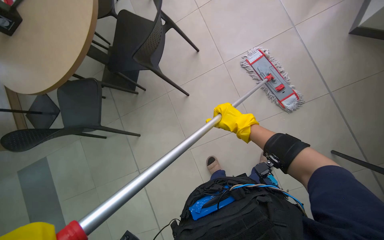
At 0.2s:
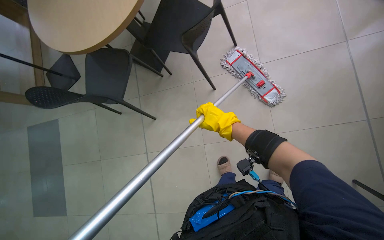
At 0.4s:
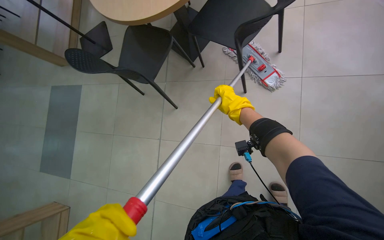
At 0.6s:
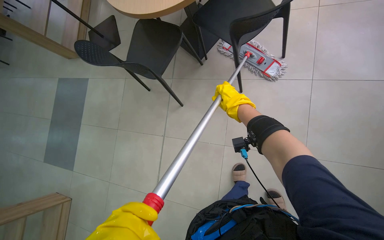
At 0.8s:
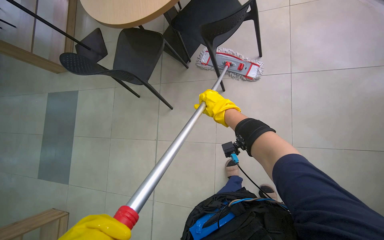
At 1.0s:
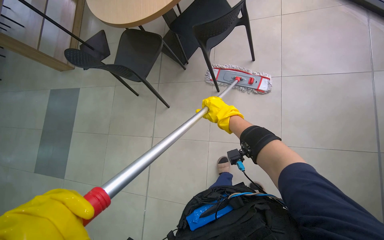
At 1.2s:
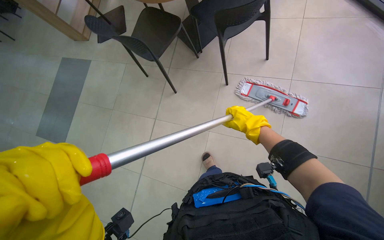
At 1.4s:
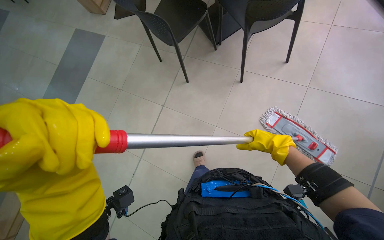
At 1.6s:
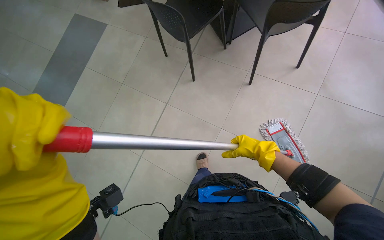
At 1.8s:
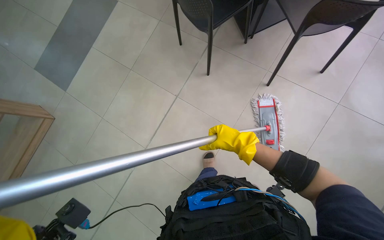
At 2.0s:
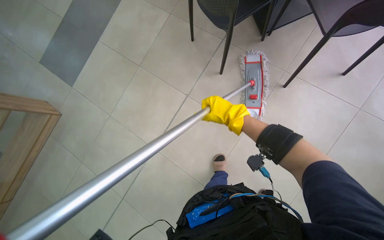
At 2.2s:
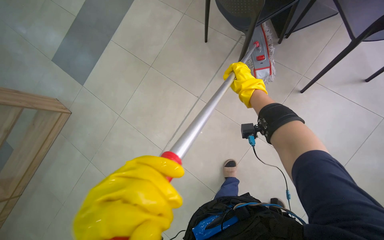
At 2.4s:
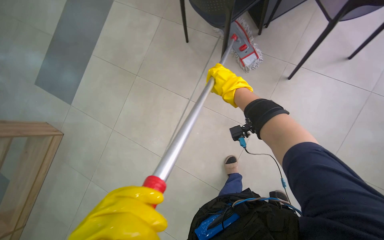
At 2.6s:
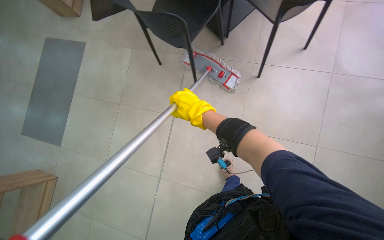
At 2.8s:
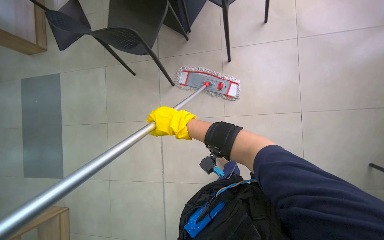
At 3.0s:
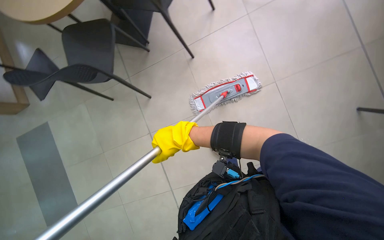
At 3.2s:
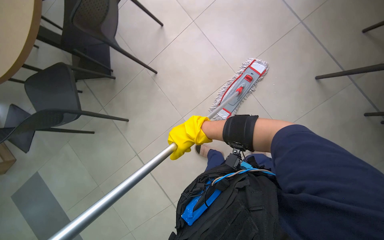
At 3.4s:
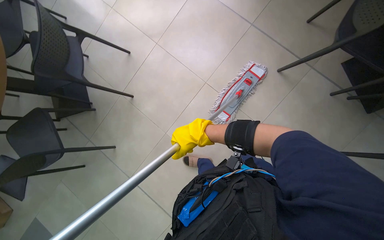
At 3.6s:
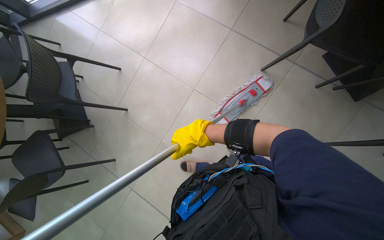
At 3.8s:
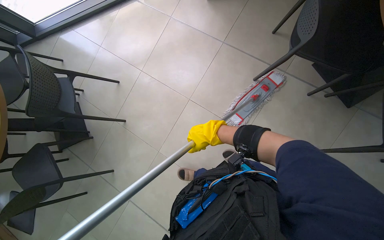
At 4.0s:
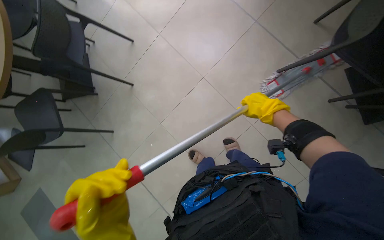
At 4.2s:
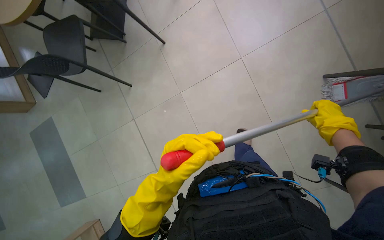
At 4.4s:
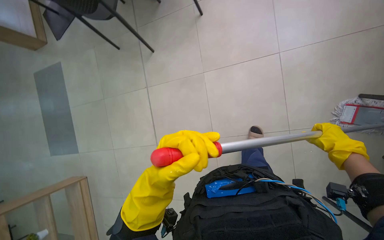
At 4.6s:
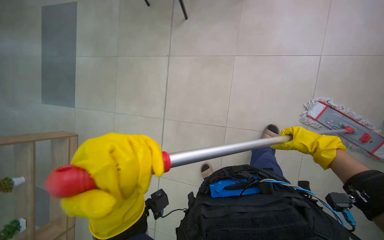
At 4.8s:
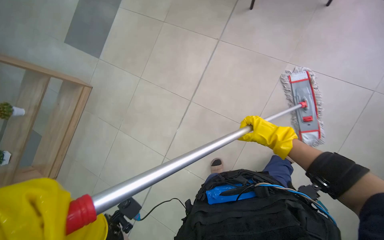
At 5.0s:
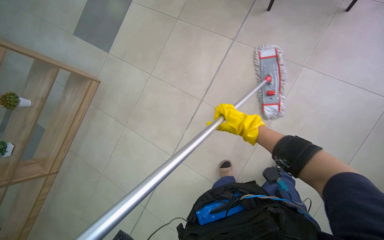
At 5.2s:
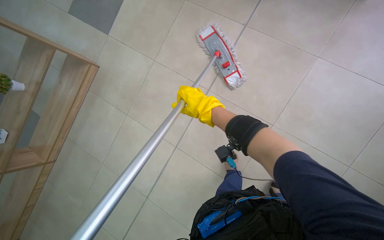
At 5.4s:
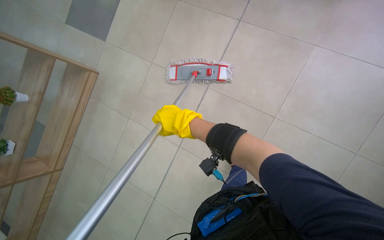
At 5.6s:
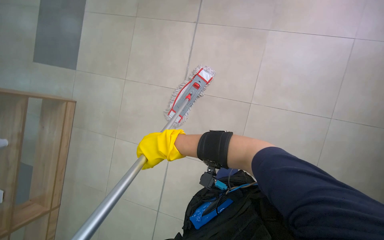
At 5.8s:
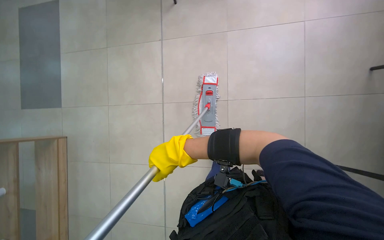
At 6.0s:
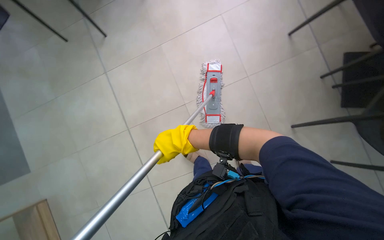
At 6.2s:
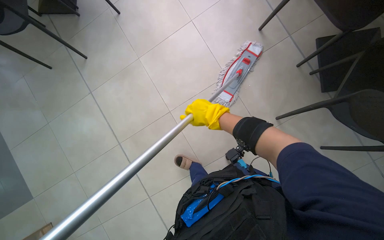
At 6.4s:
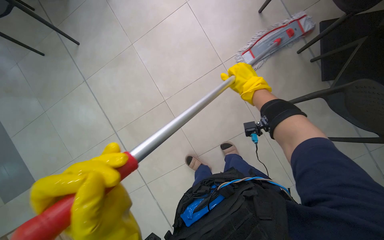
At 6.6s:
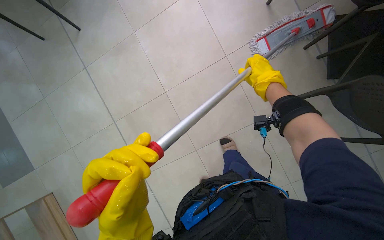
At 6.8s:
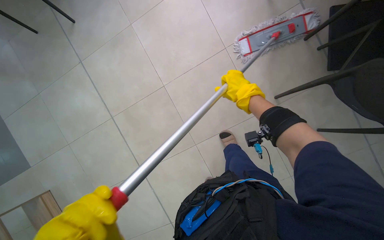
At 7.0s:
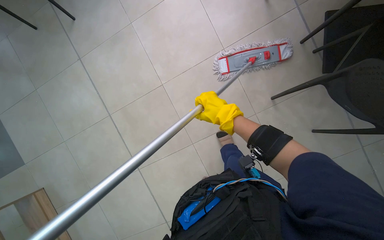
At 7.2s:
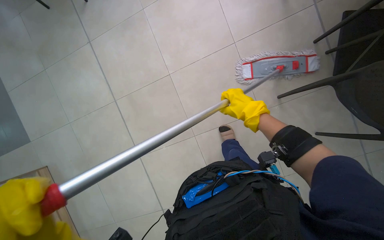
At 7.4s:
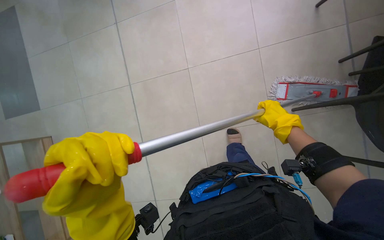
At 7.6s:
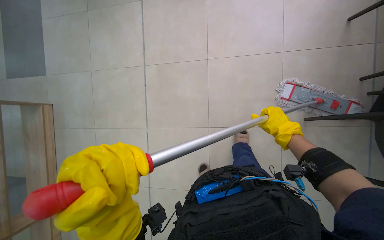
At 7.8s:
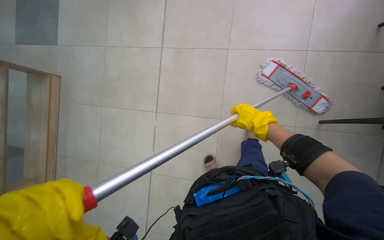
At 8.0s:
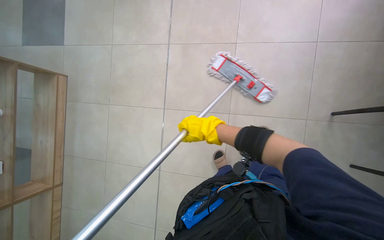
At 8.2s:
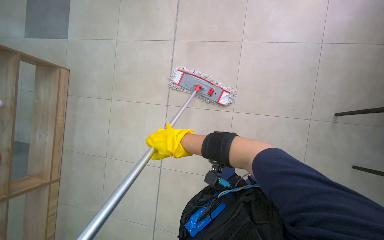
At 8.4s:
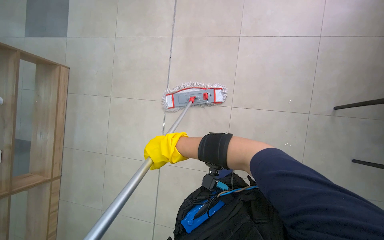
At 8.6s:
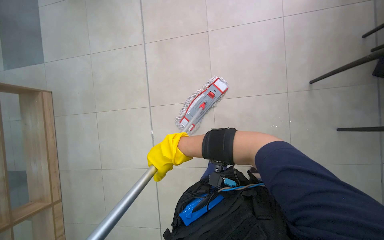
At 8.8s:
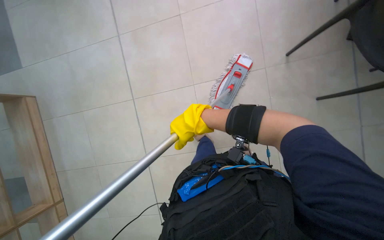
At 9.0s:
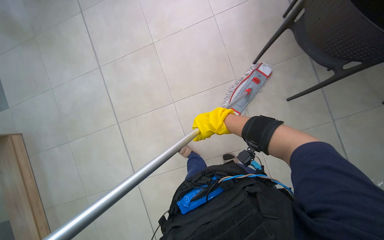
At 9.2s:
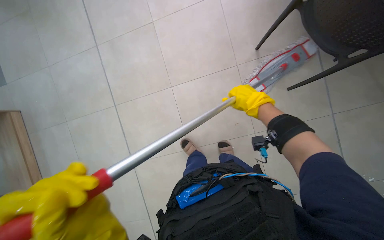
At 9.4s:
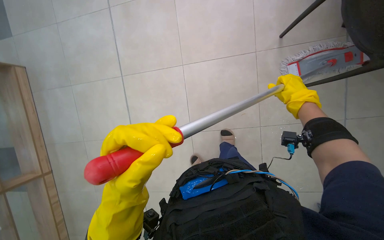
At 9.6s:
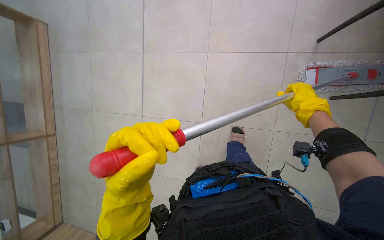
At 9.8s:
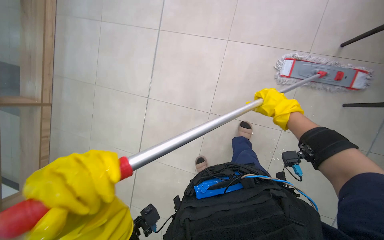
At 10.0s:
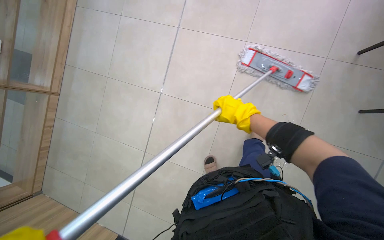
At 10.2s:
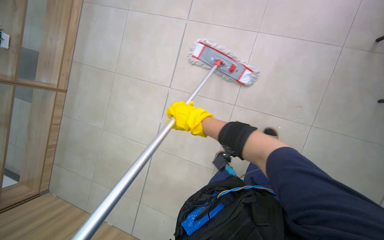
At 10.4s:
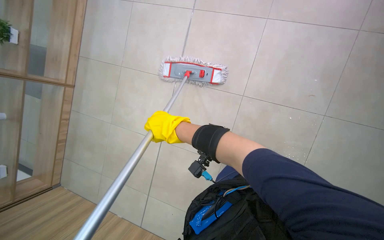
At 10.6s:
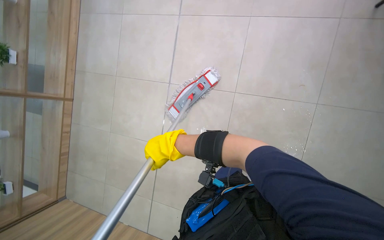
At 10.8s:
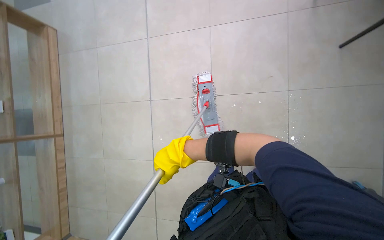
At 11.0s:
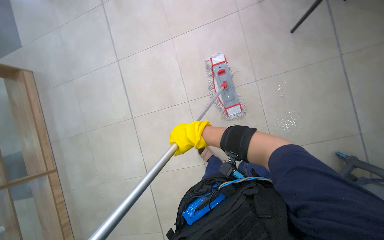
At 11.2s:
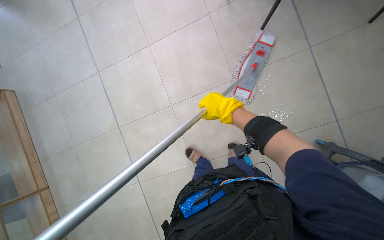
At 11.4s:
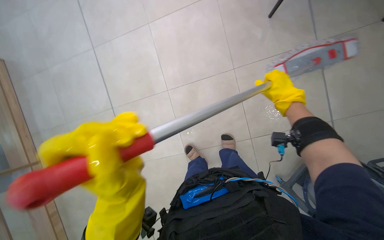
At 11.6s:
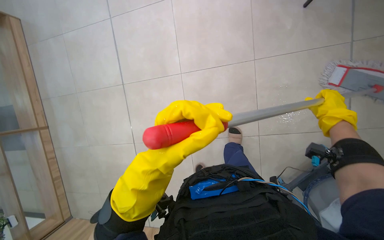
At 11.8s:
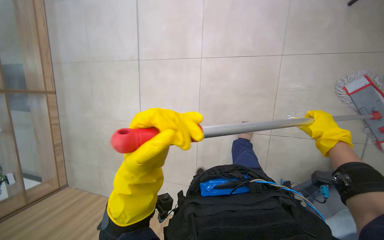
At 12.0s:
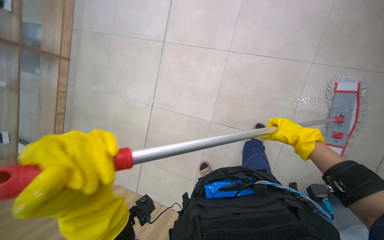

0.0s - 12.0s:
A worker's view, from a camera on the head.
Job: mopping floor.
The whole recording: Mopping cafeteria floor. The worker mops the cafeteria floor with a mop and bucket.
0.0s - 1.6s: The scene rotates clockwise by approximately 50 degrees. The right hand heads nearer to the camera, covering roughly 10 cm.
1.6s - 3.0s: The scene rotates counterclockwise by approximately 45 degrees.
6.0s - 7.6s: The camera is carried roughly 2.5 m. The view tips downward by about 15 degrees. The scene turns some 25 degrees clockwise in the picture.
9.0s - 10.4s: The camera pitches downward, by about 15 degrees.

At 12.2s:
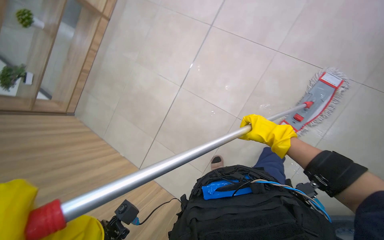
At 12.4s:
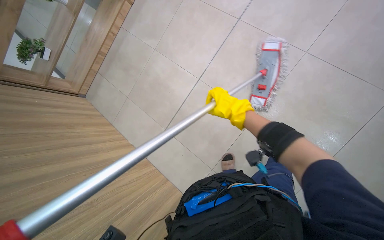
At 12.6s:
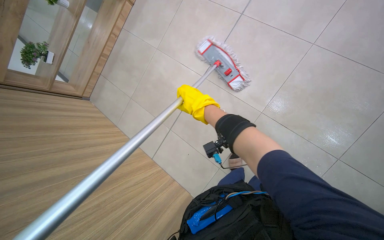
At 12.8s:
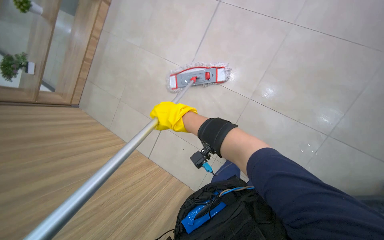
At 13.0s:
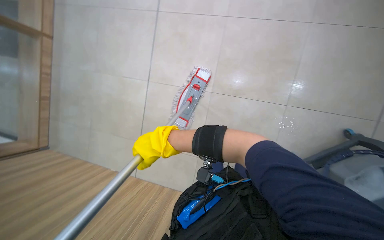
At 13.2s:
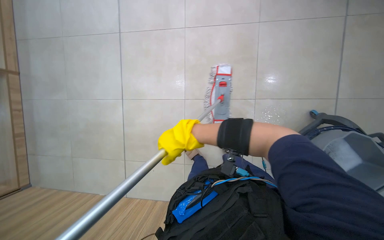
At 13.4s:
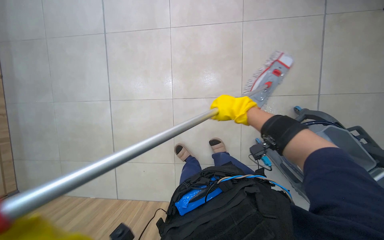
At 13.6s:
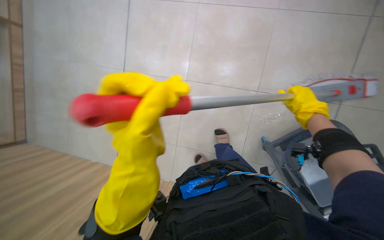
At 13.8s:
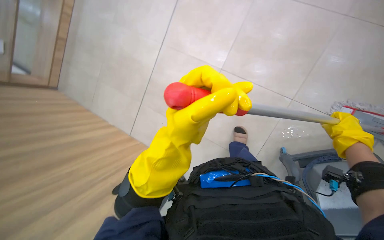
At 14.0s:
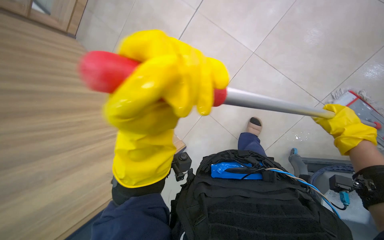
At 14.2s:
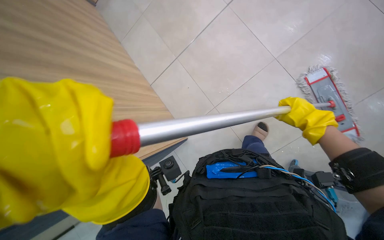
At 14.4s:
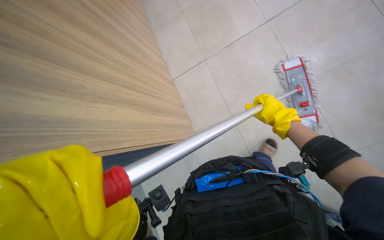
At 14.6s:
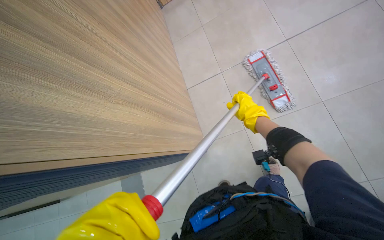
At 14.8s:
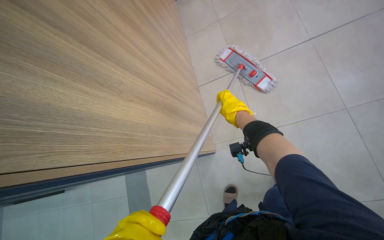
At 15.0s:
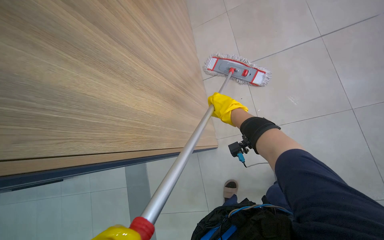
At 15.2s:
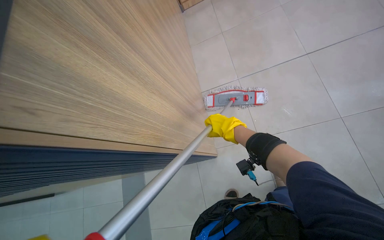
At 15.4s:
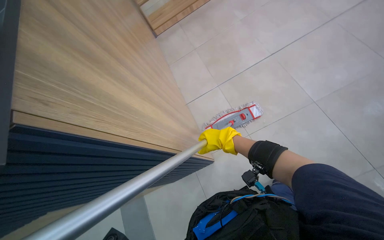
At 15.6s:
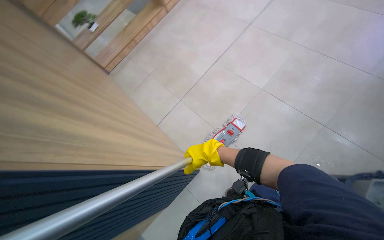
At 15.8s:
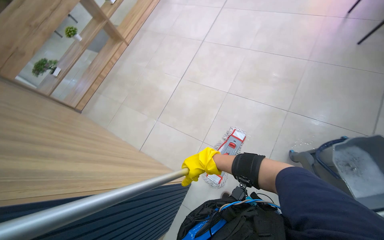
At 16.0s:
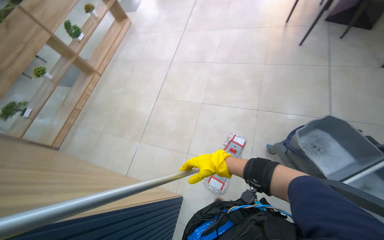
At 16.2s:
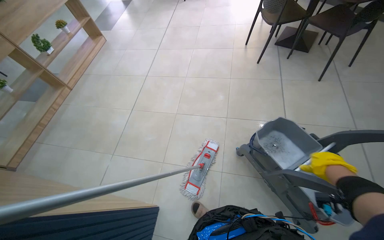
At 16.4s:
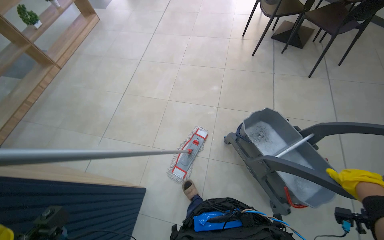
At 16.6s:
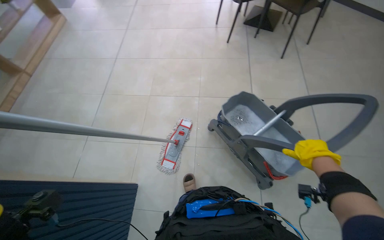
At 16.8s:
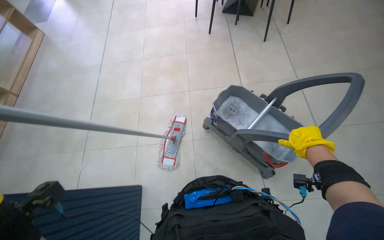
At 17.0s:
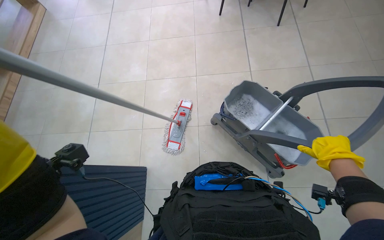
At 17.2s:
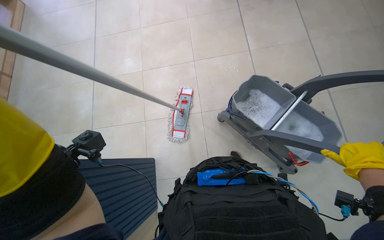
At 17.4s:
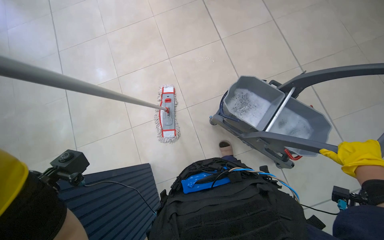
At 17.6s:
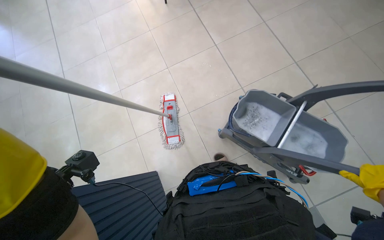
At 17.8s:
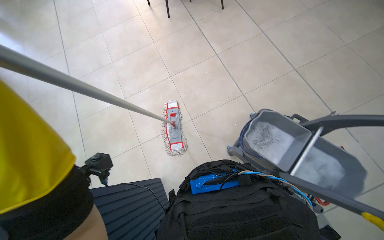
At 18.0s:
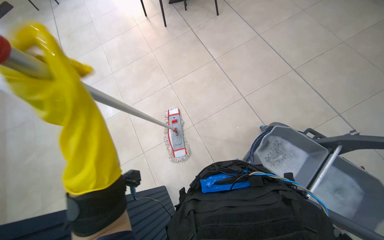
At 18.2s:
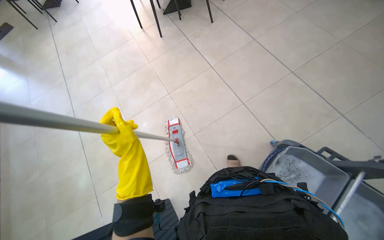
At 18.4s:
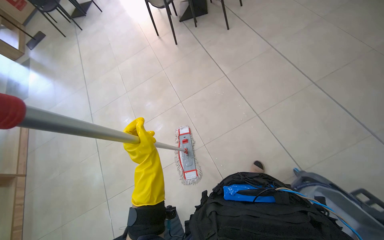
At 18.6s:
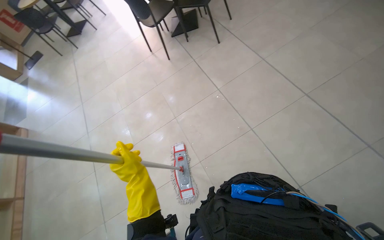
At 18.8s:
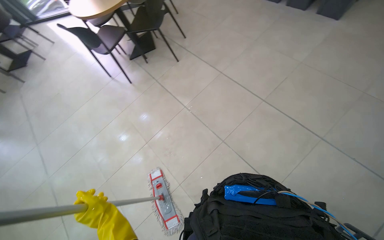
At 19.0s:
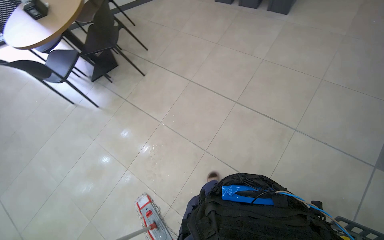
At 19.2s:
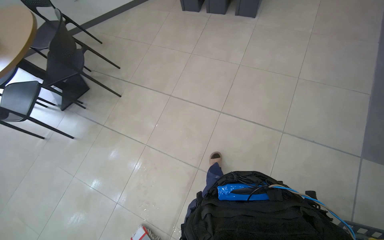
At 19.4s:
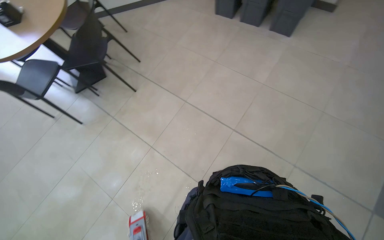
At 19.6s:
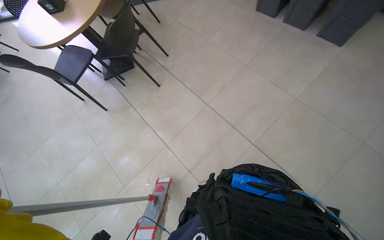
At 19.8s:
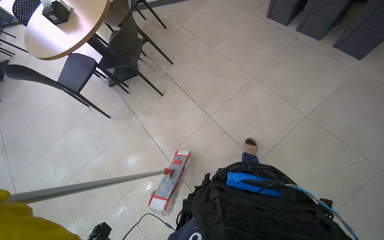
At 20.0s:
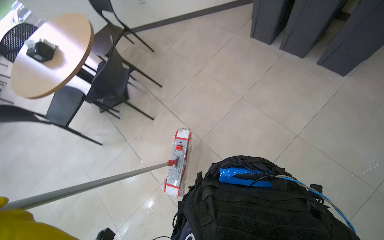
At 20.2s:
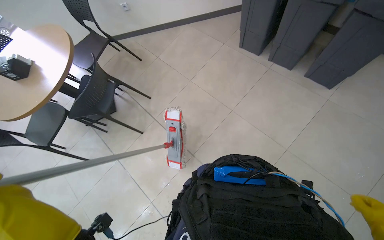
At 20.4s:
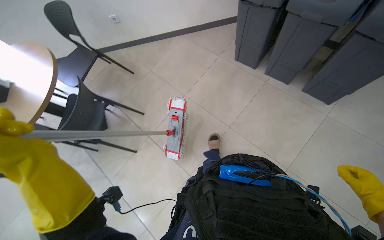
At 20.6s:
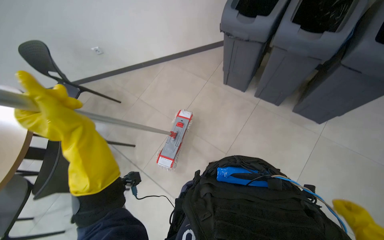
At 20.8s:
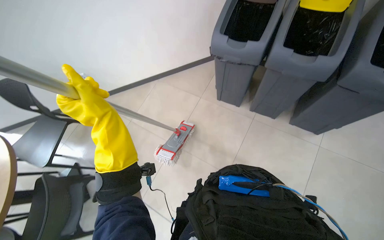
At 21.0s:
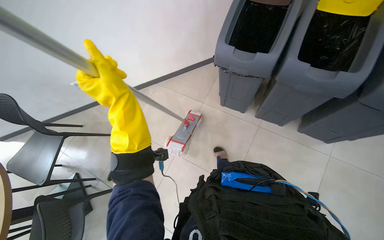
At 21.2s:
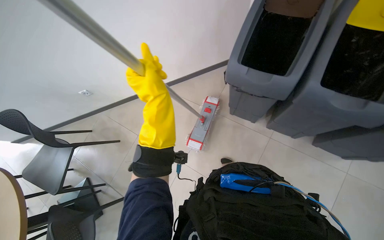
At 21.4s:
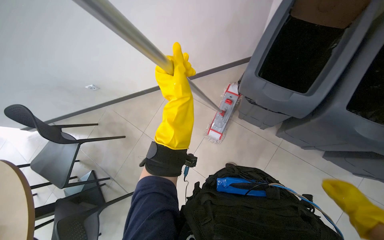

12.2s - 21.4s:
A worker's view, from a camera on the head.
Job: mopping floor.
The whole recording: Mopping cafeteria floor. The worker mops the cafeteria floor with a mop and bucket.
13.8s - 15.2s: The right hand goes roughly 40 cm to the left.
15.2s - 16.8s: The head rotates about 80 degrees to the right. The wearer looks some 25 degrees further upward.
18.4s - 19.8s: The camera is carried about 70 cm. The wearer's head swings approximately 15 degrees to the right.
